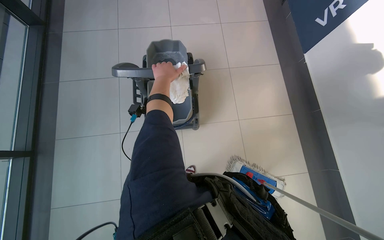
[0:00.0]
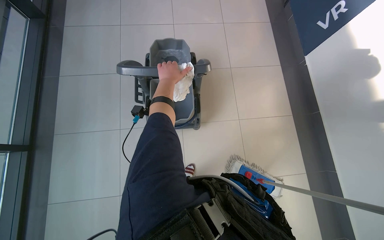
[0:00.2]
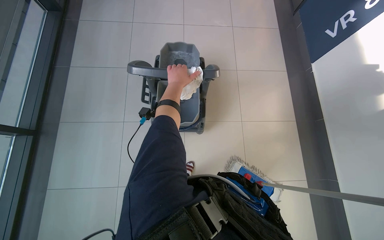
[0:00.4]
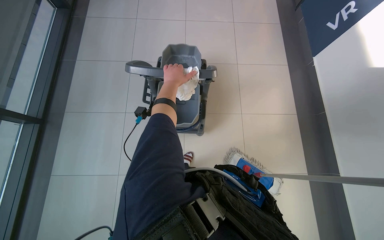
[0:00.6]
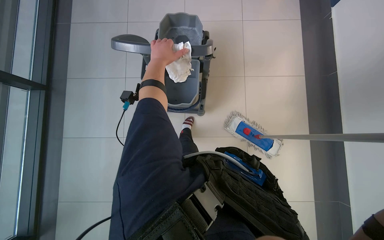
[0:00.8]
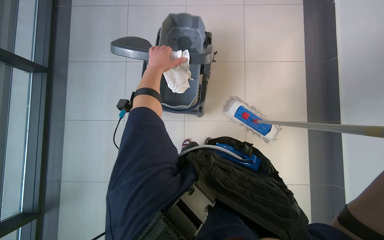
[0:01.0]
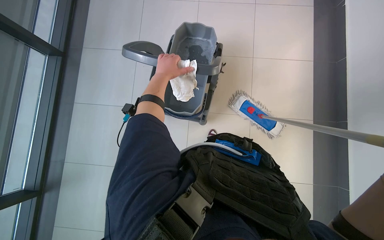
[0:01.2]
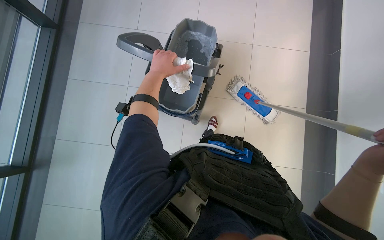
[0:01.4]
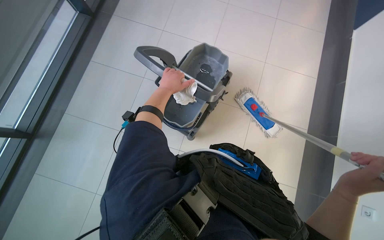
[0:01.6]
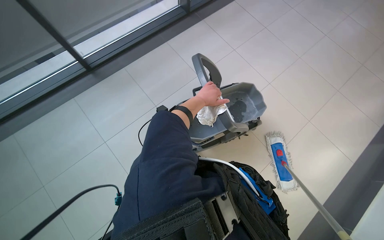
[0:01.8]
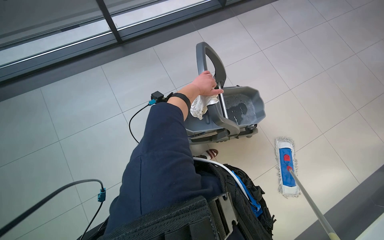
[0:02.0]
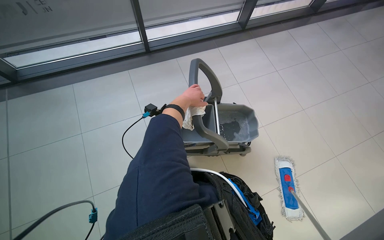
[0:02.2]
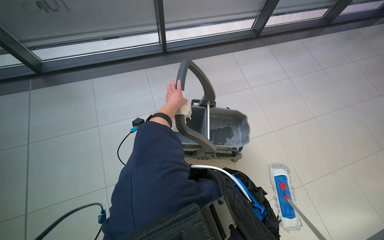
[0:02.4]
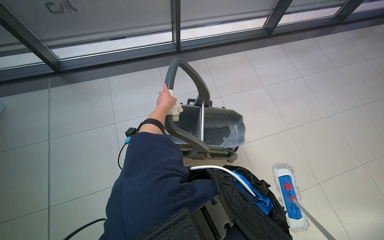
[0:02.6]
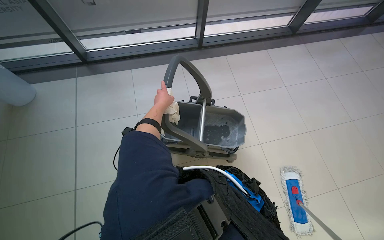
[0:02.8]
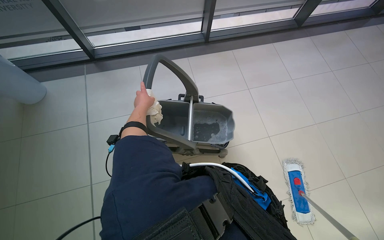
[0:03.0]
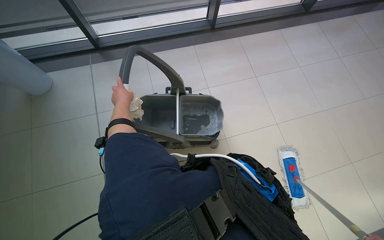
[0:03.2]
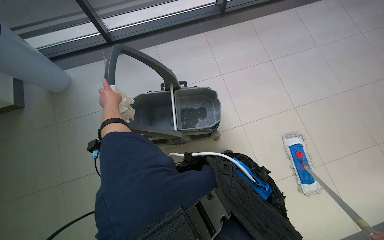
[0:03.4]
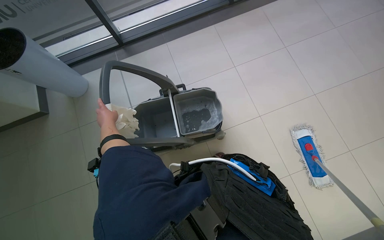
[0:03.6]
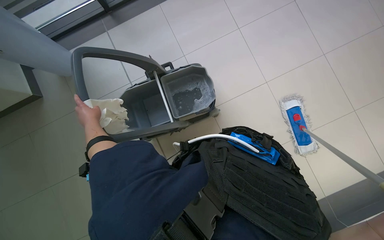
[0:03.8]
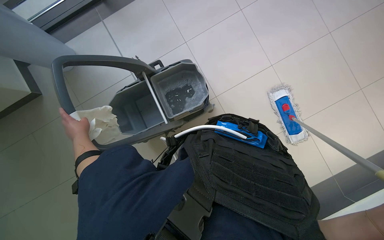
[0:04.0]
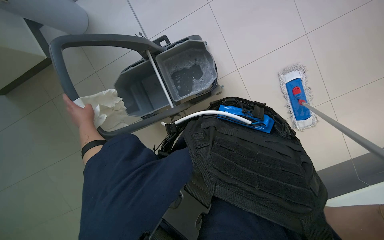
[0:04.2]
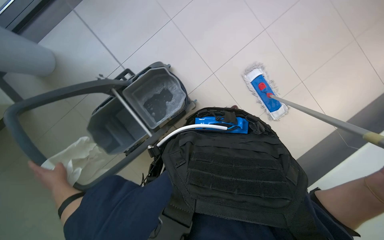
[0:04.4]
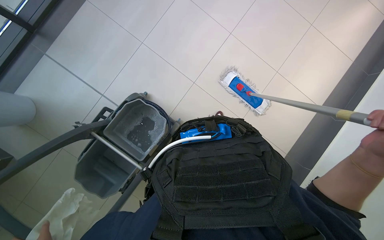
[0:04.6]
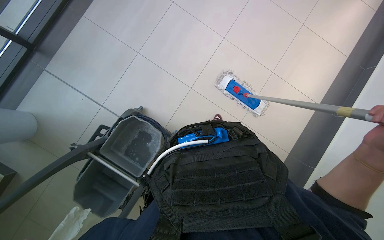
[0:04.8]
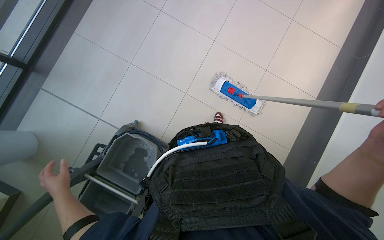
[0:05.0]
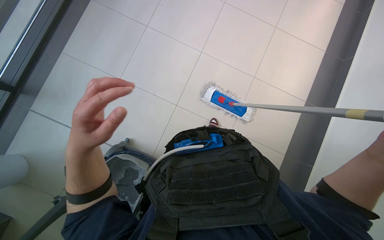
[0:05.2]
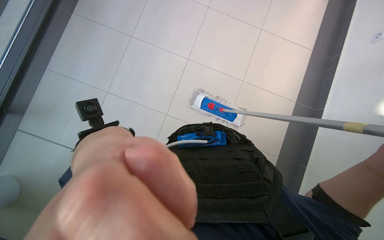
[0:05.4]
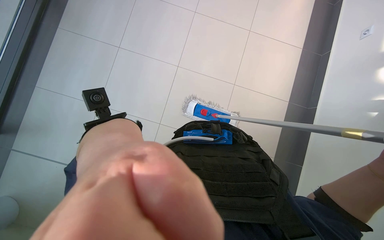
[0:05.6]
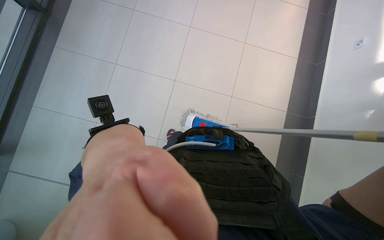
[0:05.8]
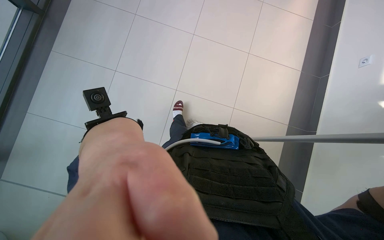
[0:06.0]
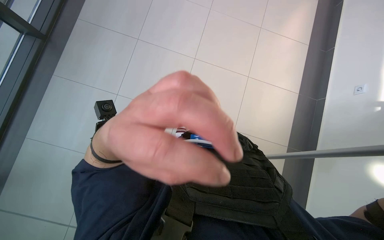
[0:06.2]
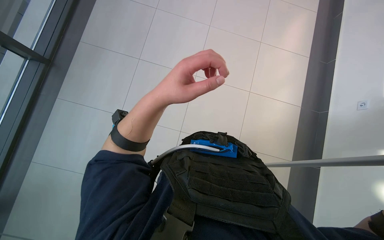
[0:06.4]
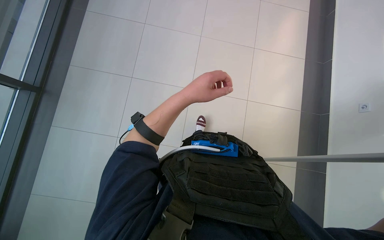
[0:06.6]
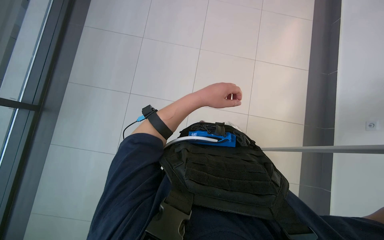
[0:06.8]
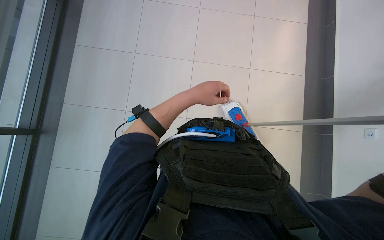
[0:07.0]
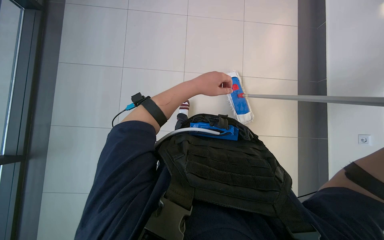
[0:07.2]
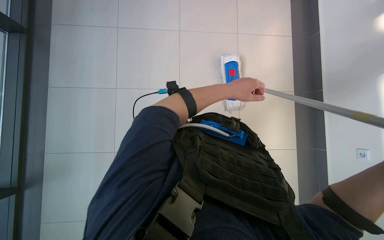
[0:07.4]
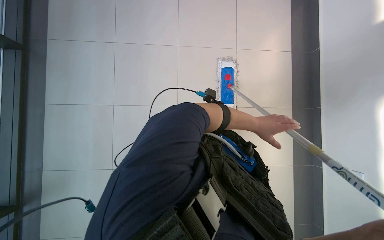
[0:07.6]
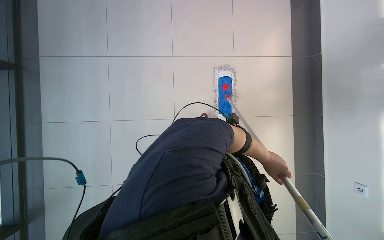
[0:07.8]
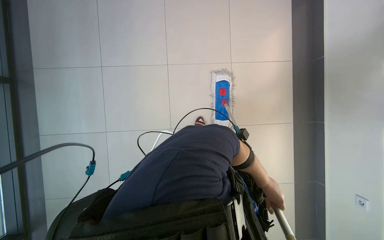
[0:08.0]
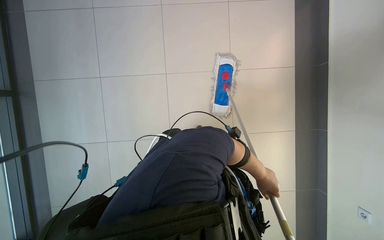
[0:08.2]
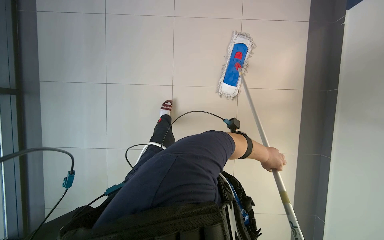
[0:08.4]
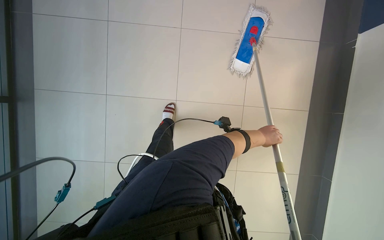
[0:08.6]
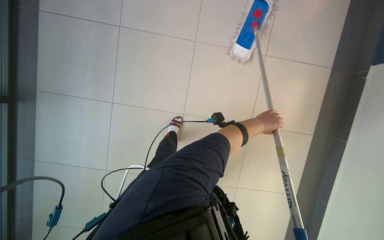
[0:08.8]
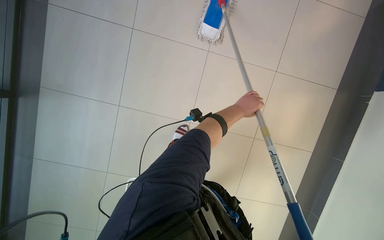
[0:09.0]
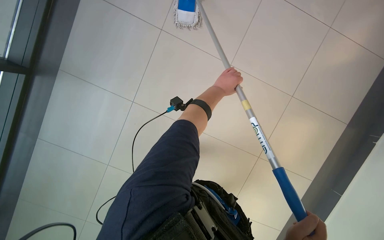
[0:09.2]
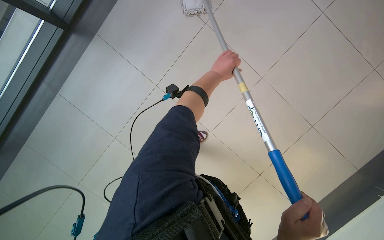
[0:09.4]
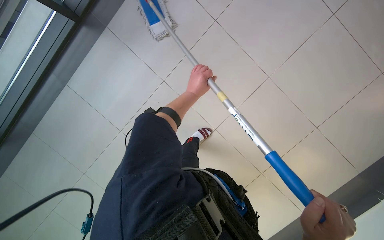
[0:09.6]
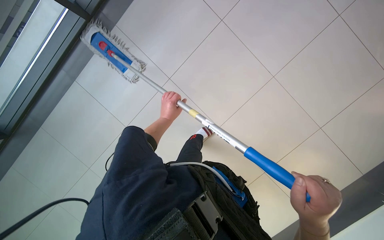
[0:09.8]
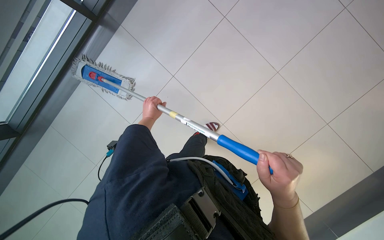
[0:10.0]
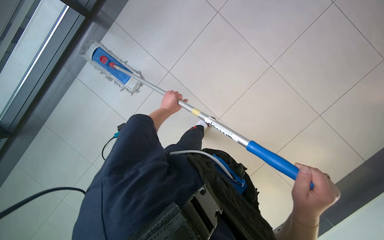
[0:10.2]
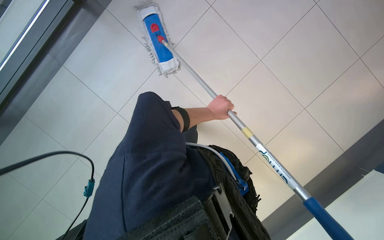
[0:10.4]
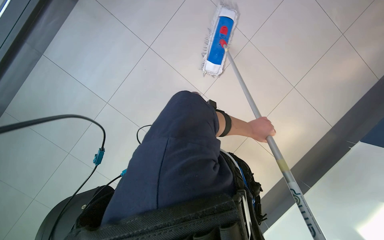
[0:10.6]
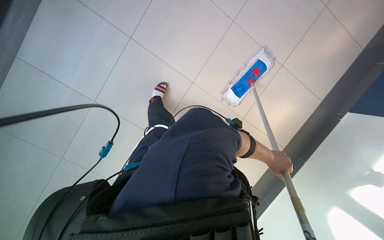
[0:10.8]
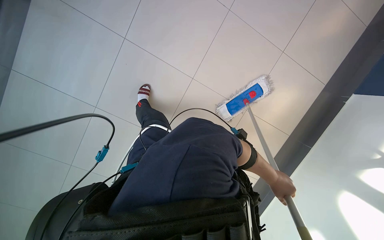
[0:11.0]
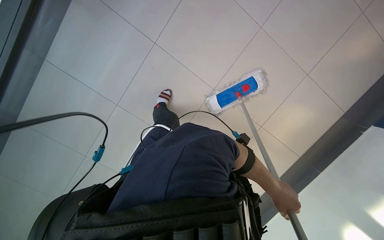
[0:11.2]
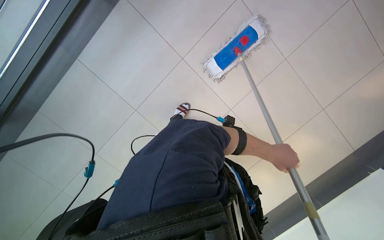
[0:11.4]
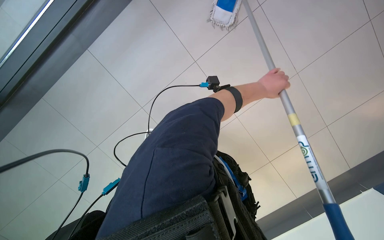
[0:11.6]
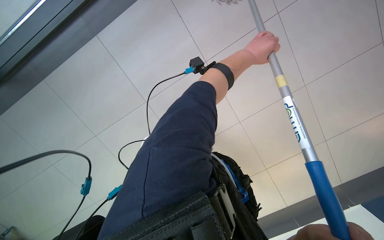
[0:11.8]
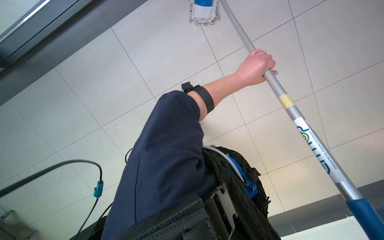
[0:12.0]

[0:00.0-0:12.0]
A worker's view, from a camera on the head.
Job: mopping floor.
The whole recording: Mopping tiled floor. The worker mops the tiled floor, occasionally moving the mop bucket and cleaning the mop head.
0:01.6 to 0:03.0: The camera is carried about 60 cm. The head rotates approximately 60 degrees to the left.
0:04.4 to 0:06.0: The head turns to the right by some 40 degrees. The wearer looks some 30 degrees further upward.
0:09.0 to 0:10.4: The left hand travels to the left and back again, approximately 35 cm each way.
0:10.4 to 0:12.0: The wearer's head swings approximately 30 degrees to the left.

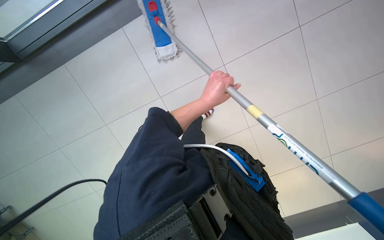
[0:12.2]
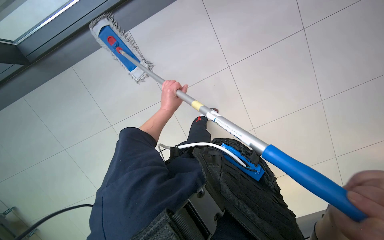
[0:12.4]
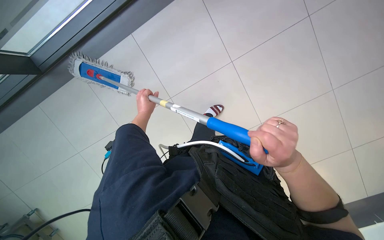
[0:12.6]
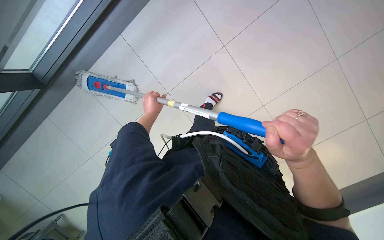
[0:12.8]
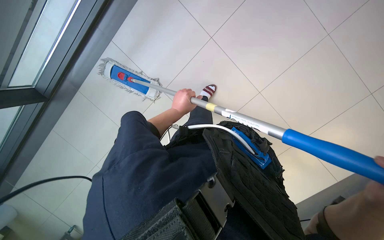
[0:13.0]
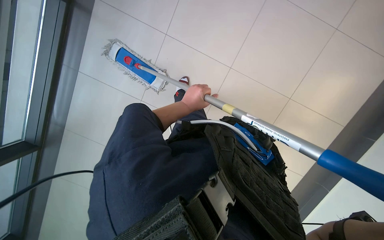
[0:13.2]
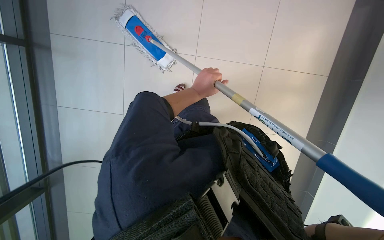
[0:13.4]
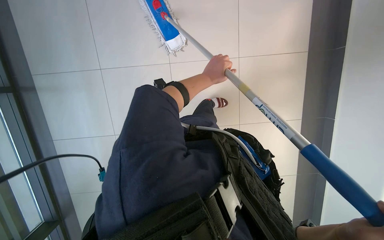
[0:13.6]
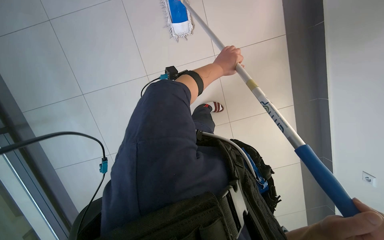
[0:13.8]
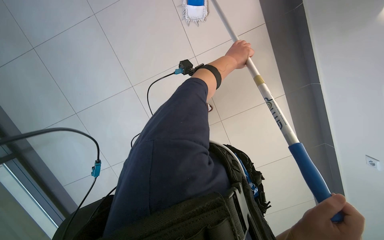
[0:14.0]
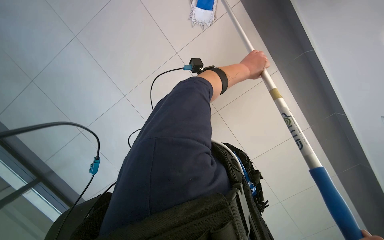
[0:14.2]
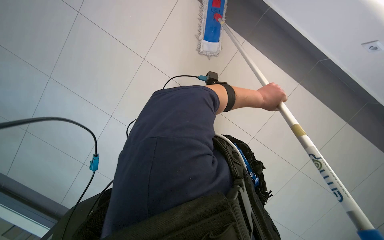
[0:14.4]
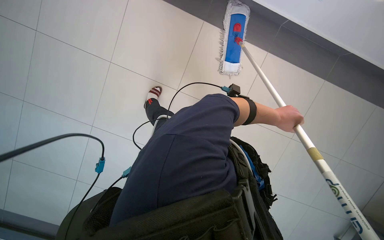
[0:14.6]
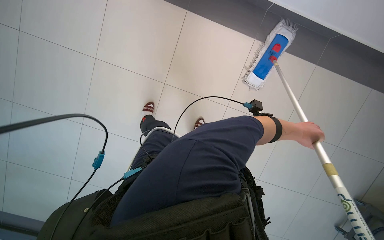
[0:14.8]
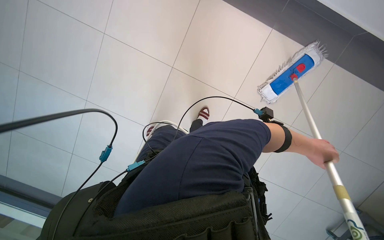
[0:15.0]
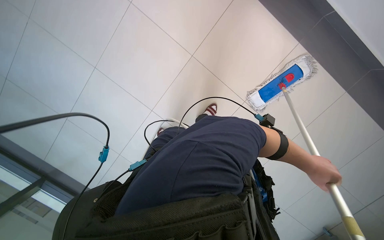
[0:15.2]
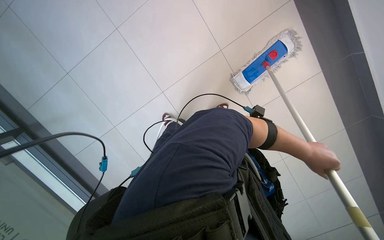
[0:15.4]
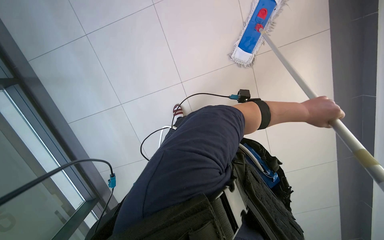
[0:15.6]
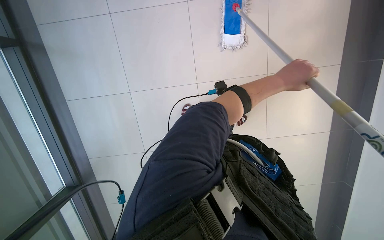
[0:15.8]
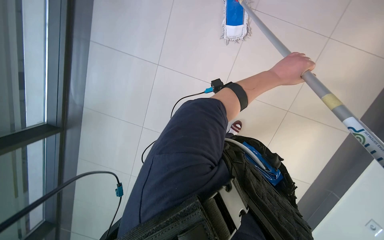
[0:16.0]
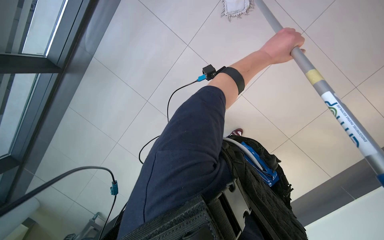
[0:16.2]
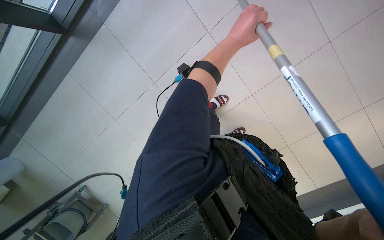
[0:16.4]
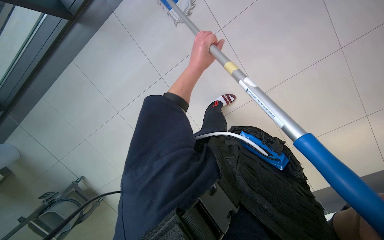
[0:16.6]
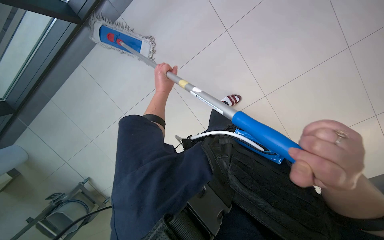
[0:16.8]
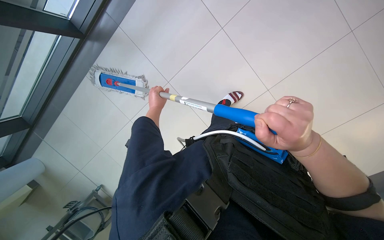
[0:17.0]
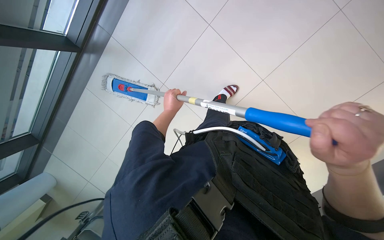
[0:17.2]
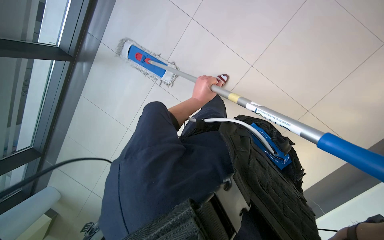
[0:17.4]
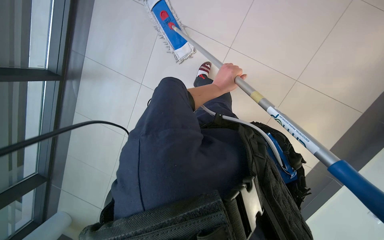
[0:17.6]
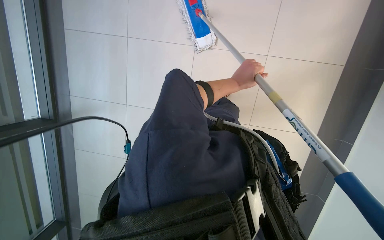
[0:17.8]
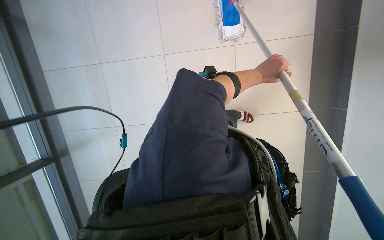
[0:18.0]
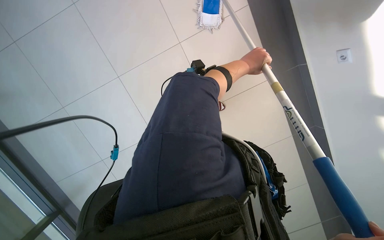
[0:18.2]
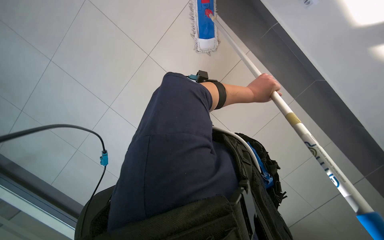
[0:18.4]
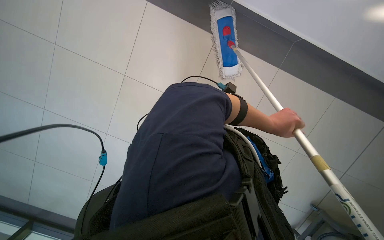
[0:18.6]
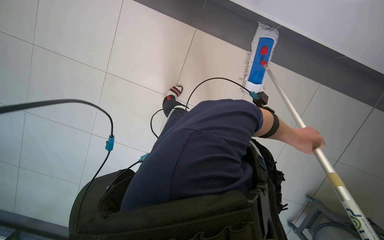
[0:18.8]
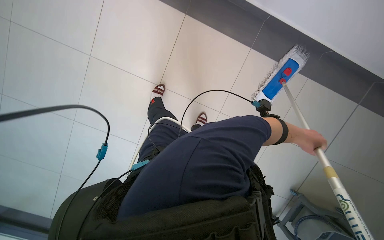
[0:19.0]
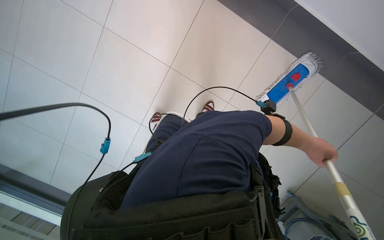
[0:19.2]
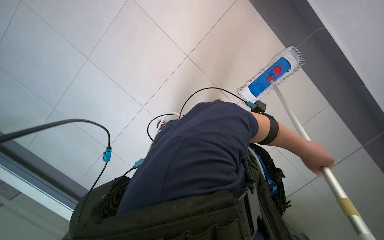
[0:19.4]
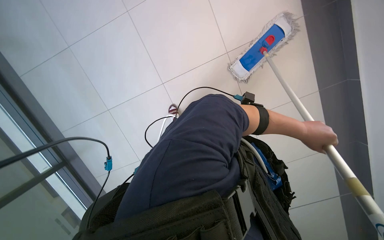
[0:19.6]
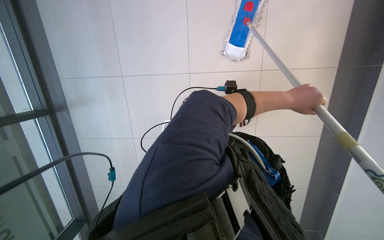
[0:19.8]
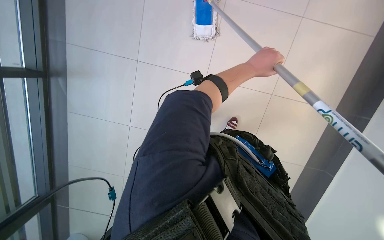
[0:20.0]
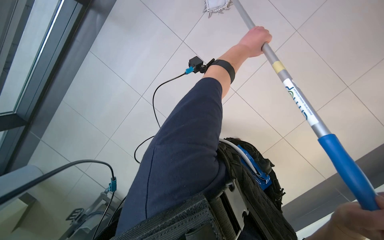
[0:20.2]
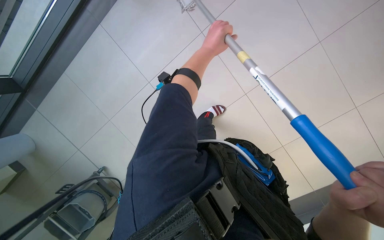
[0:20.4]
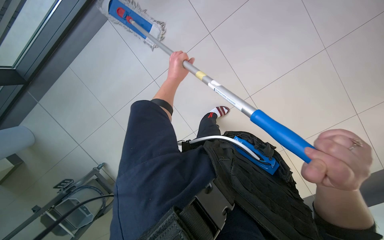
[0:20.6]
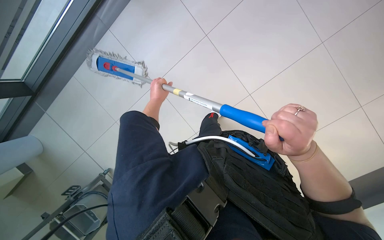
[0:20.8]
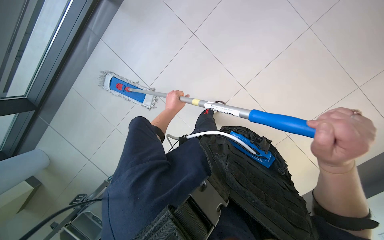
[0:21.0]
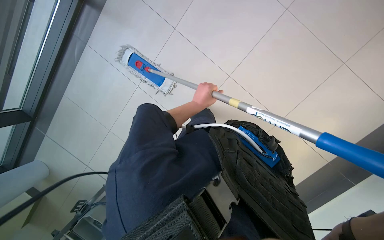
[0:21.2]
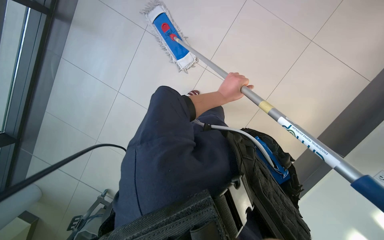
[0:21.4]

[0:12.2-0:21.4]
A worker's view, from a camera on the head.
Job: mopping floor.
The whole recording: Mopping tiled floor. The worker mops the tiled floor, occasionally moving the mop bucket and cleaning the mop head.
0:13.8 to 0:15.2: The left hand shifts about 40 cm down the picture and to the right.
0:15.2 to 0:16.8: The left hand travels to the left by some 40 cm.
0:19.8 to 0:21.4: Everything in view rotates approximately 50 degrees counterclockwise.
